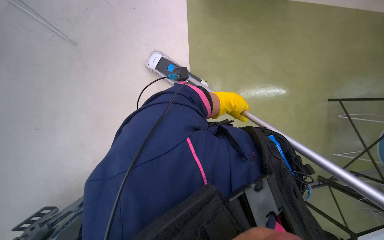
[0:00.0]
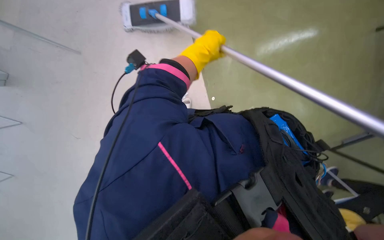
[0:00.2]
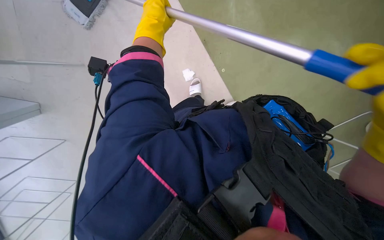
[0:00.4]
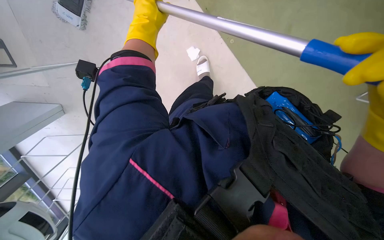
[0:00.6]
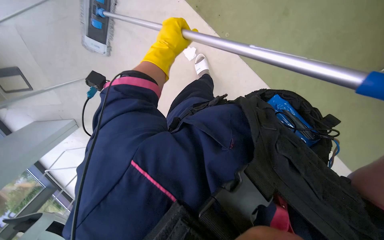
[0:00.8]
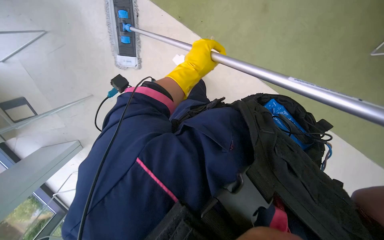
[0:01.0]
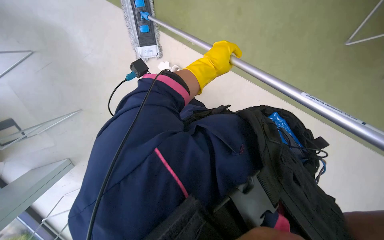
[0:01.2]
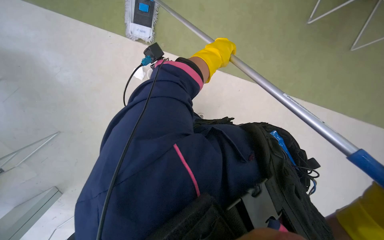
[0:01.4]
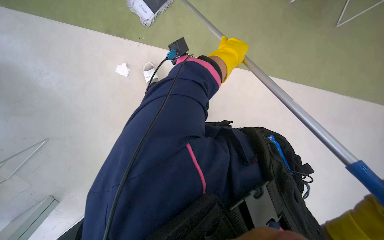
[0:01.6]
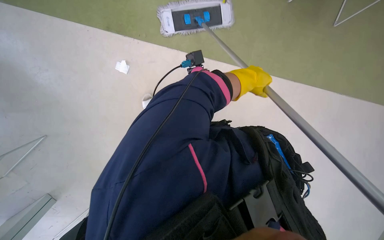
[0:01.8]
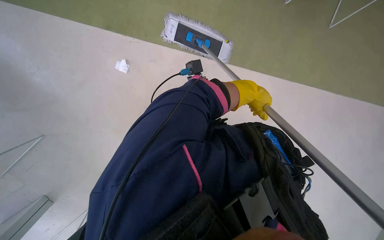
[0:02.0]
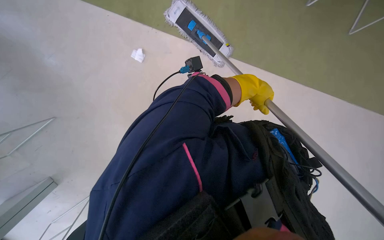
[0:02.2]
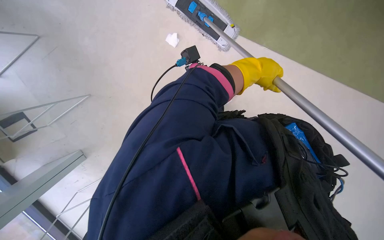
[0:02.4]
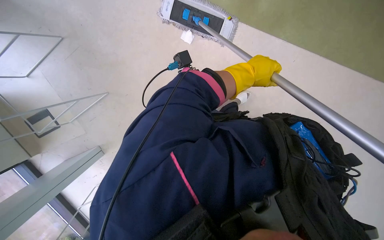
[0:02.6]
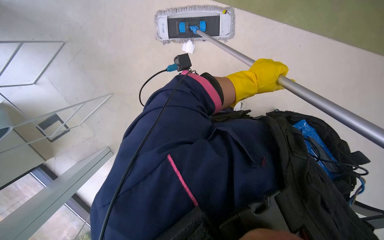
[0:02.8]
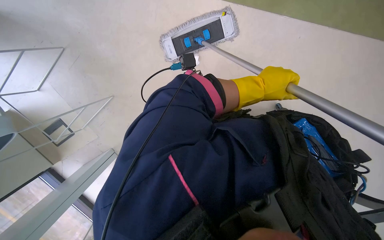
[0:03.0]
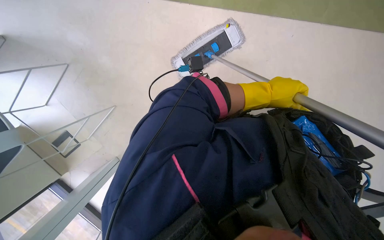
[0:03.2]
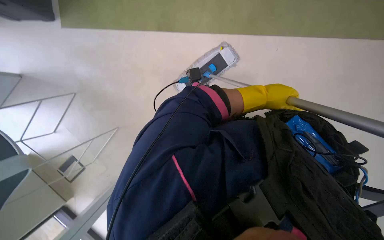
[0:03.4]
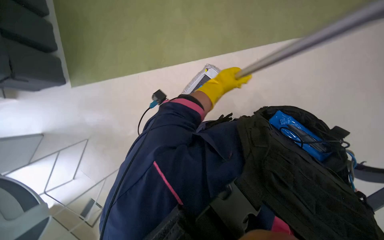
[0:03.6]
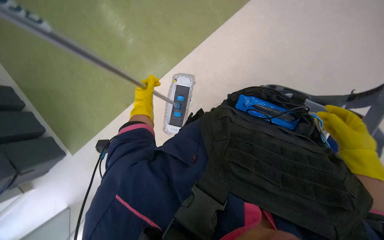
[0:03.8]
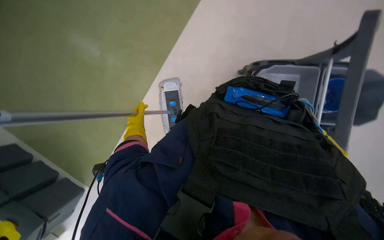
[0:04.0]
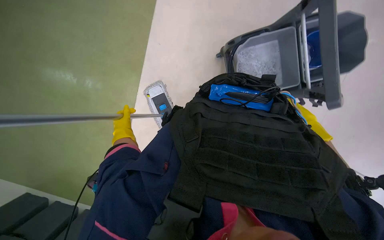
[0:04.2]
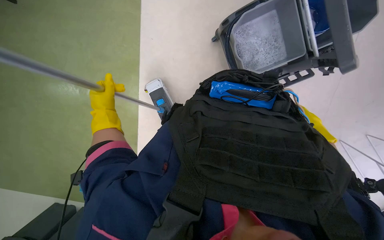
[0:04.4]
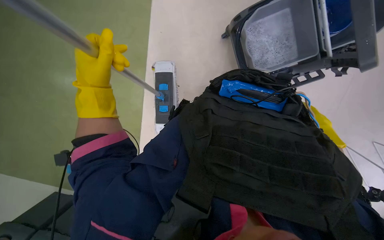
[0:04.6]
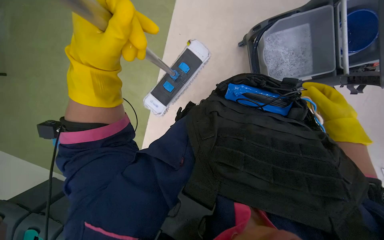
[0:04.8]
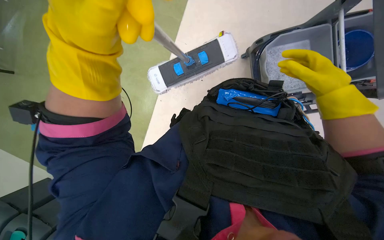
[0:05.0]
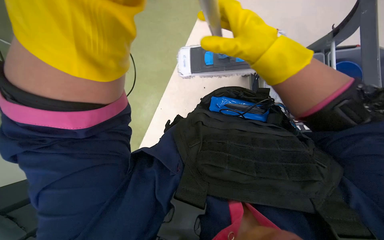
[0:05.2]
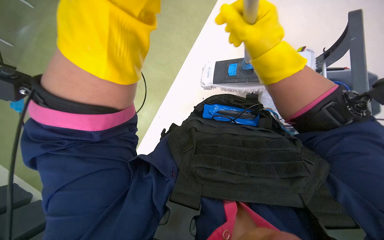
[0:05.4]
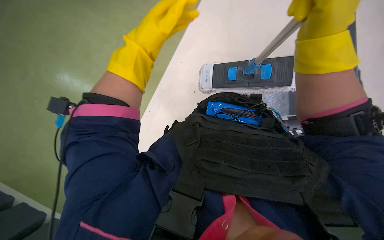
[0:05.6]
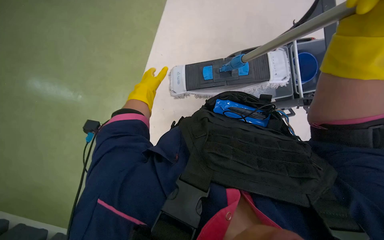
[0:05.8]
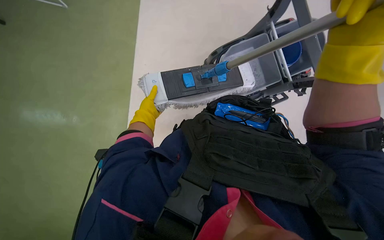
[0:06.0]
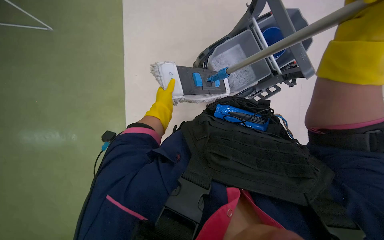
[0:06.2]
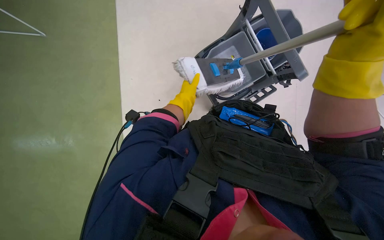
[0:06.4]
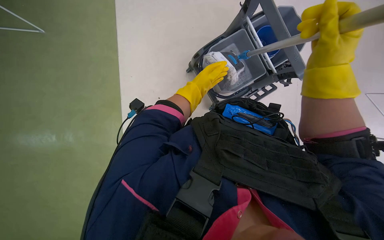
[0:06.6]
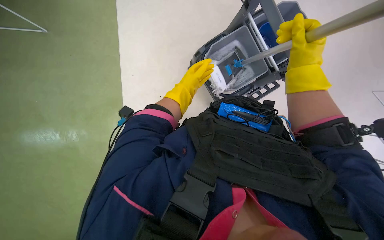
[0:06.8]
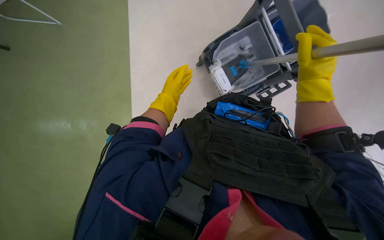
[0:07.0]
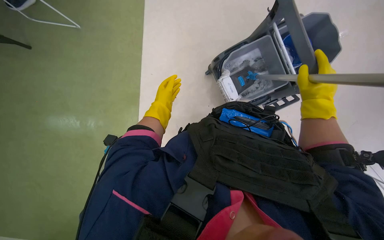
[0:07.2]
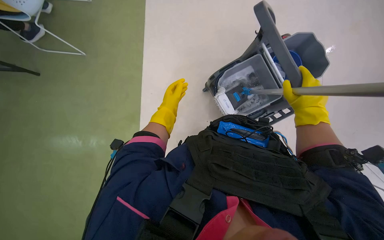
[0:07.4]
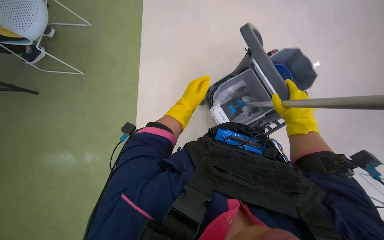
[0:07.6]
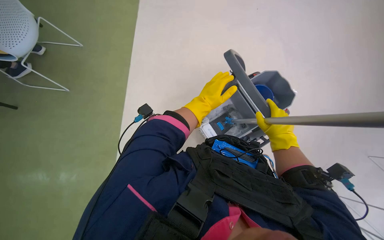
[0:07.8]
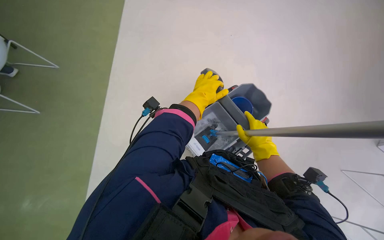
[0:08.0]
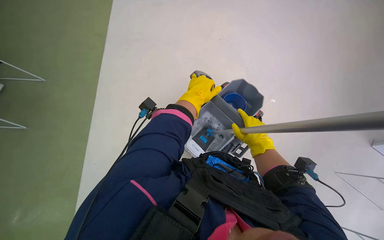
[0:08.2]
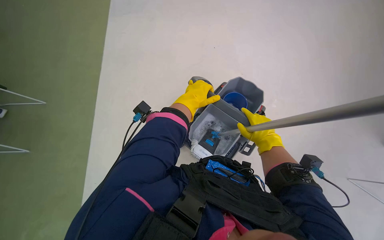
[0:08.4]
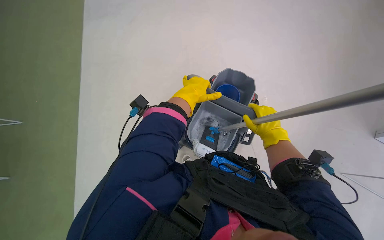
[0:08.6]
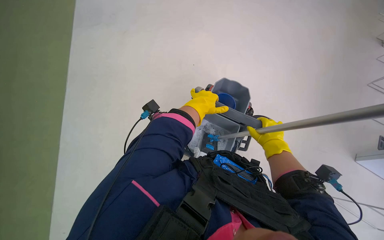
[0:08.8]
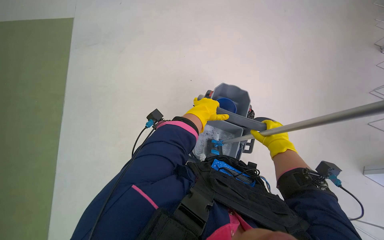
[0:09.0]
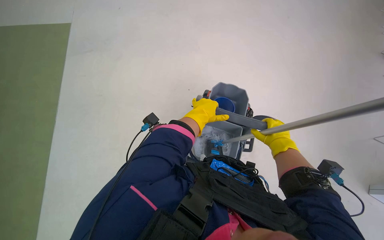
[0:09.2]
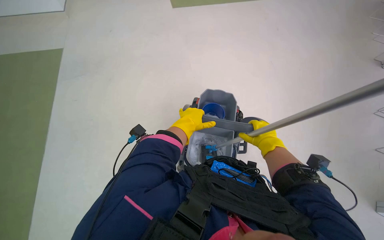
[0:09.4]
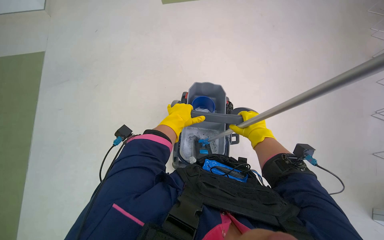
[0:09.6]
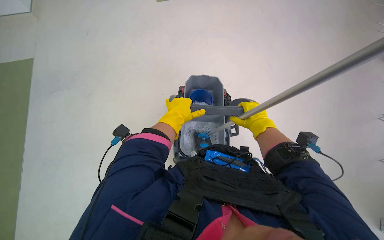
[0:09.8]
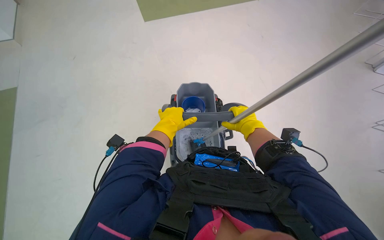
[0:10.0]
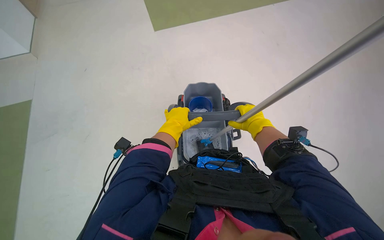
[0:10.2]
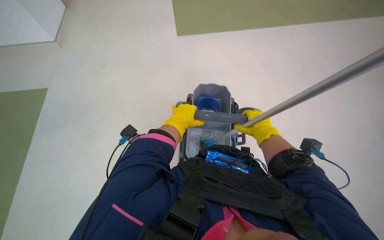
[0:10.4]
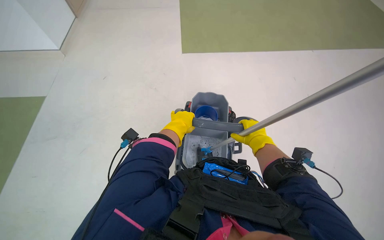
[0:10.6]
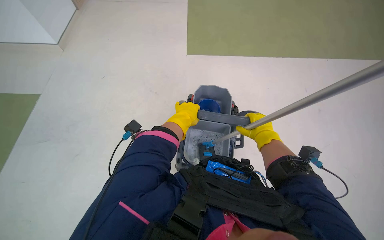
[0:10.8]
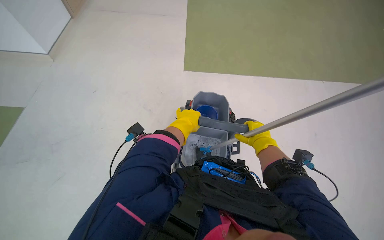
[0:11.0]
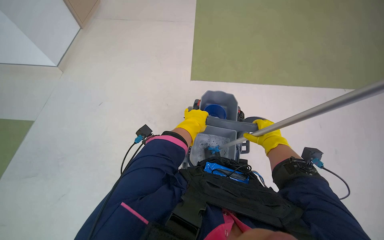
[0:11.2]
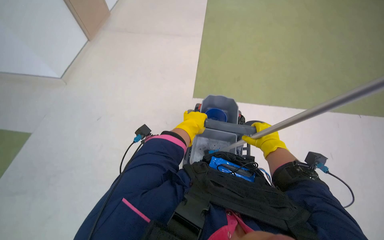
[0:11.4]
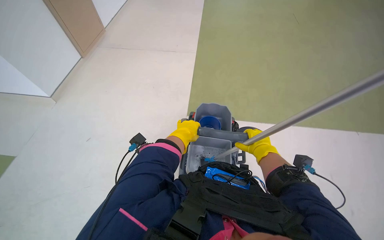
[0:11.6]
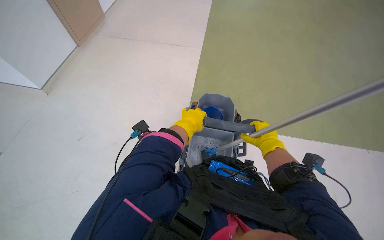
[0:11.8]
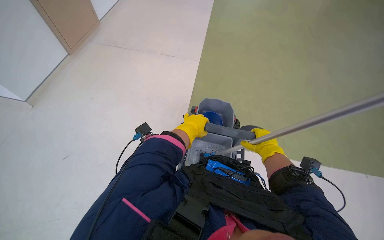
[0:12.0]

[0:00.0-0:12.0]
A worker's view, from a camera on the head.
Job: mopping floor.
The whole recording: Mopping office floor. The worker mops the office floor with a flat mop, periodically wringing it in a bucket.
0:01.6 to 0:03.0: The left hand moves down the picture and to the right, about 15 cm.
0:03.0 to 0:04.4: The wearer looks some 25 degrees further upward. The scene rotates counterclockwise by some 35 degrees.
0:04.4 to 0:06.0: The left hand goes nearer to the camera and returns, some 35 cm each way.
0:06.0 to 0:07.6: The view tilts some 15 degrees upward. The left hand goes left and right, about 20 cm each way, reversing 2 times.
0:07.6 to 0:09.0: The head turns to the right by about 20 degrees. The view tips upward by approximately 15 degrees. The left hand goes some 15 cm to the right and nearer to the camera.
0:10.4 to 0:12.0: The hands are busy where they are.

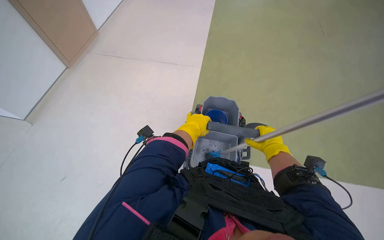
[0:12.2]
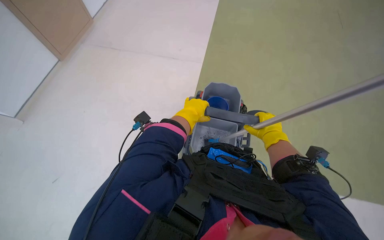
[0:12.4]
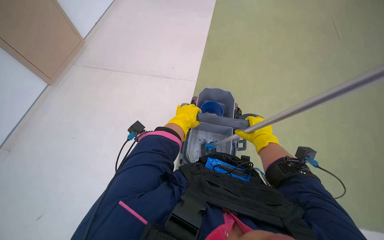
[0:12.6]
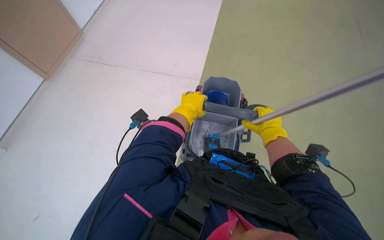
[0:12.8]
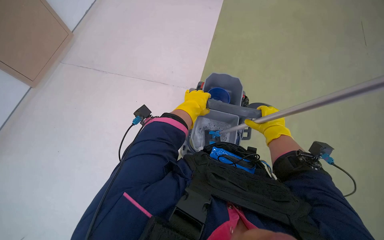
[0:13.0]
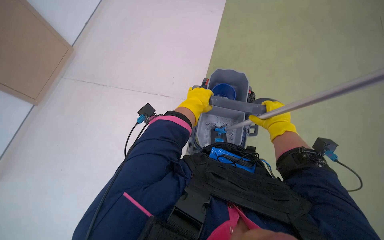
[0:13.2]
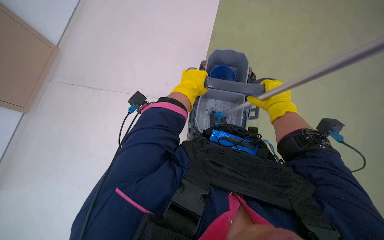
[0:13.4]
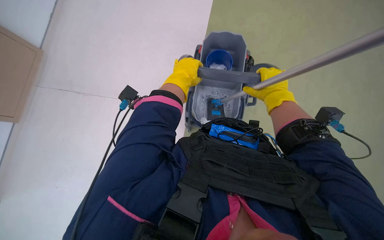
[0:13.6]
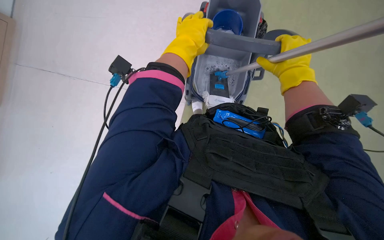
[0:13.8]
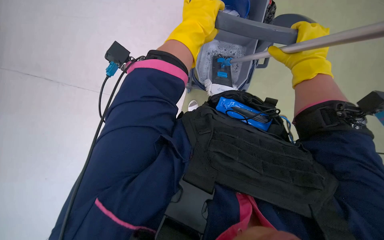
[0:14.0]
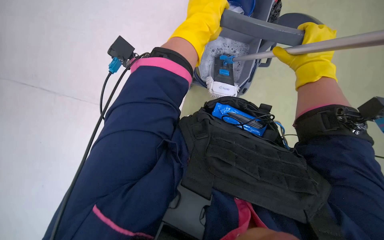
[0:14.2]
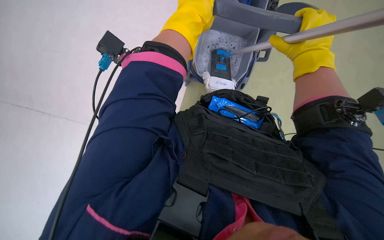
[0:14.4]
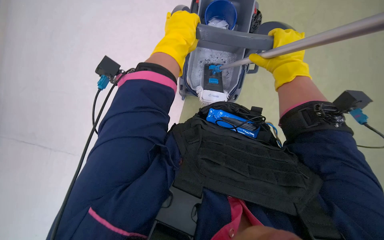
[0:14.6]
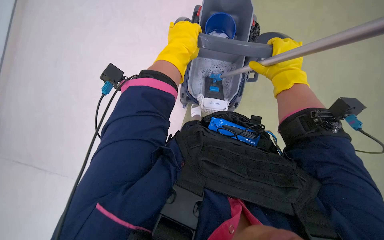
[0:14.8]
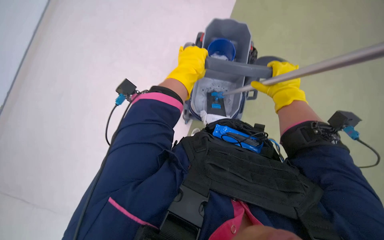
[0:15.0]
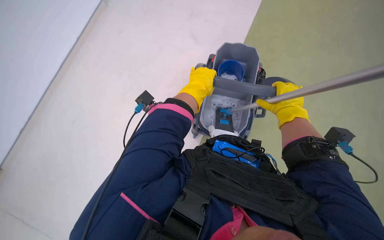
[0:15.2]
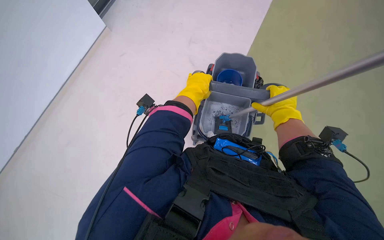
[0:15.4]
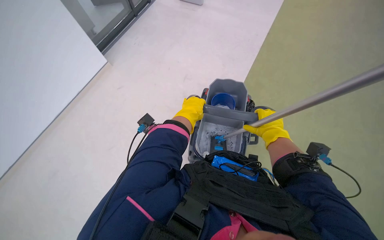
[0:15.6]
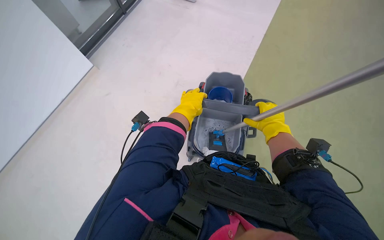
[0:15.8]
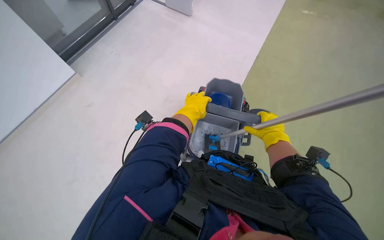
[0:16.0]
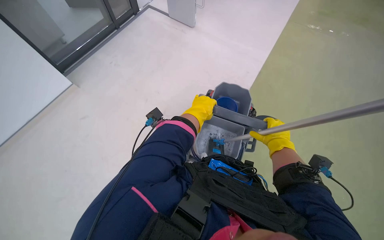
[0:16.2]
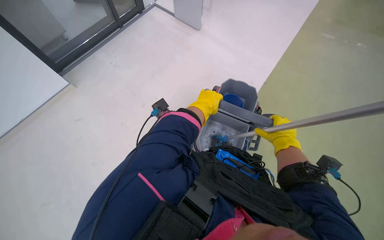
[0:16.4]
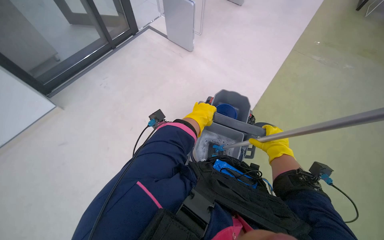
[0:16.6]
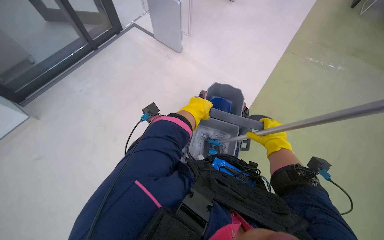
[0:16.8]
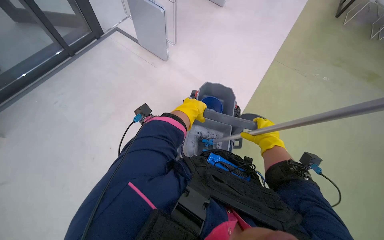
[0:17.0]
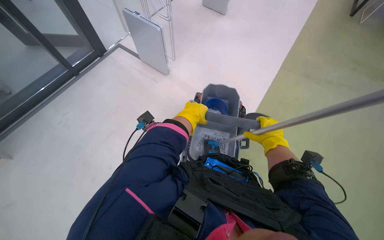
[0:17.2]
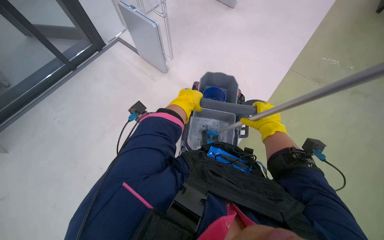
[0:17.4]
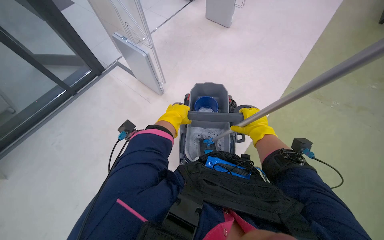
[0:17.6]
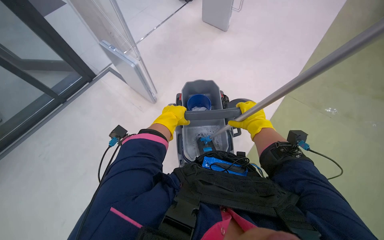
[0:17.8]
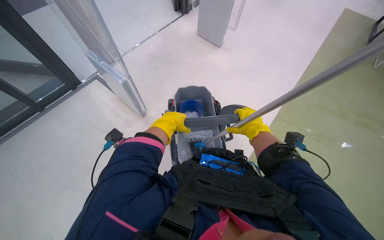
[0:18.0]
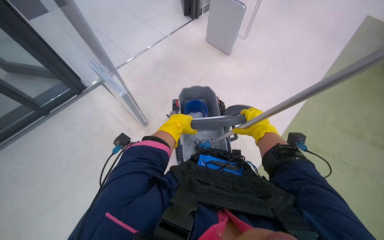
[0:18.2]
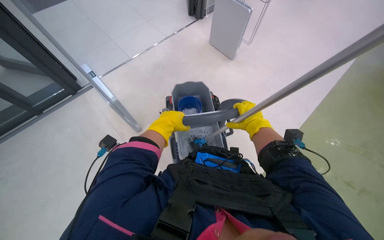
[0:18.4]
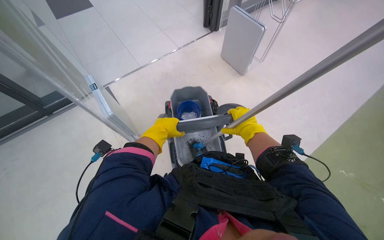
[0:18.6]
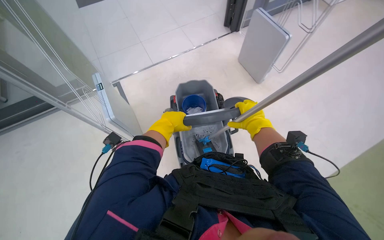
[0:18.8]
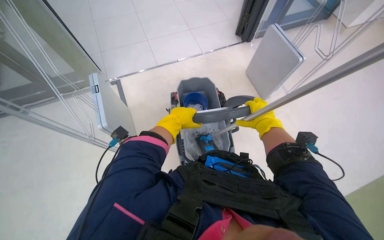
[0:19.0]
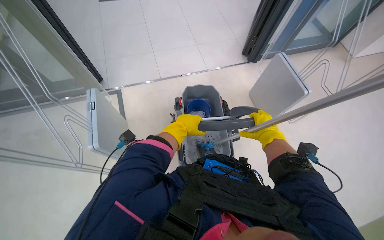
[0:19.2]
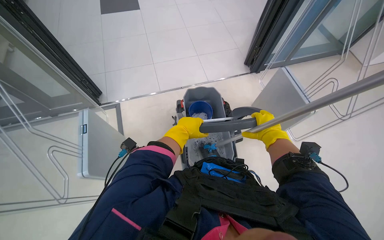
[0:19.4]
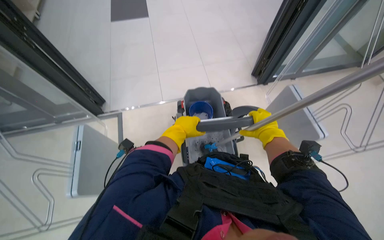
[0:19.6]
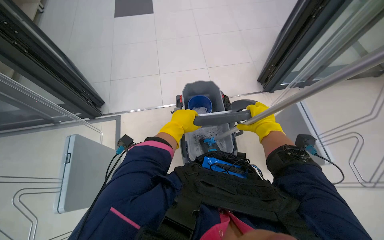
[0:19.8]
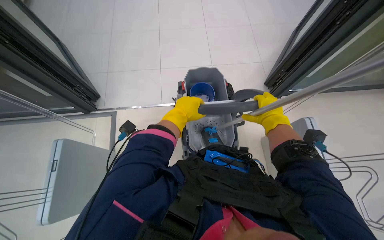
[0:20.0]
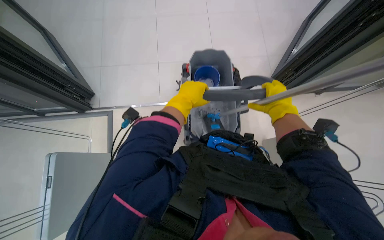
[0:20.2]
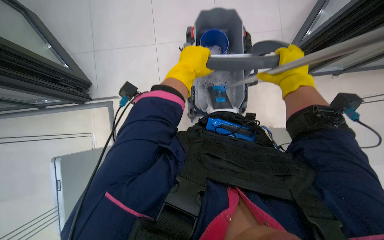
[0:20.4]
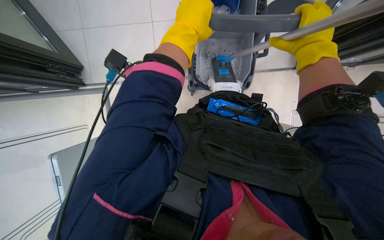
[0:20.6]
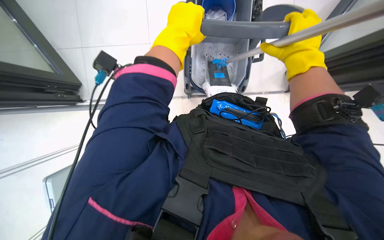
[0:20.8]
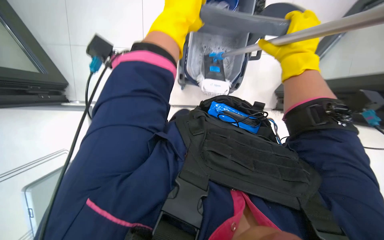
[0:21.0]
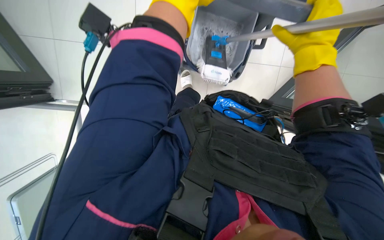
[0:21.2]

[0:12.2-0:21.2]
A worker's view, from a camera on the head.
Job: mopping floor.
The whole recording: Mopping office floor. The worker mops the office floor with a flat mop, periodically wringing it in a bucket.
0:12.2 to 0:13.8: The view tips downward by about 20 degrees.
0:13.8 to 0:15.2: The hands make small movements and keep their place.
0:15.2 to 0:16.6: The view tilts some 15 degrees upward.
0:16.6 to 0:18.2: The wearer's head swings about 20 degrees to the right. The view tilts roughly 15 degrees upward.
0:19.8 to 0:21.2: The wearer looks roughly 15 degrees further downward. The right hand shifts approximately 15 cm up the picture; the left hand is displaced up the picture and nearer to the camera by approximately 20 cm.
